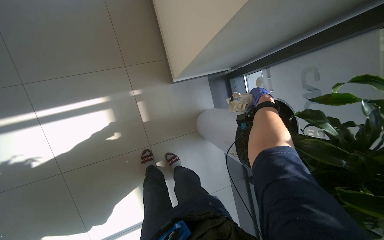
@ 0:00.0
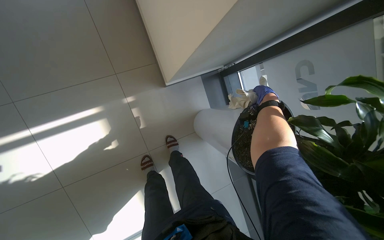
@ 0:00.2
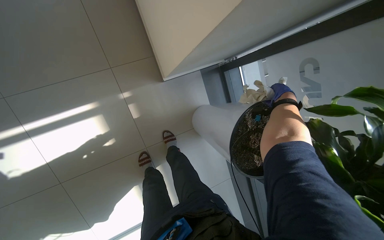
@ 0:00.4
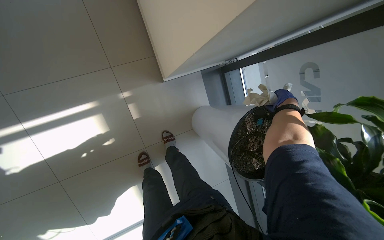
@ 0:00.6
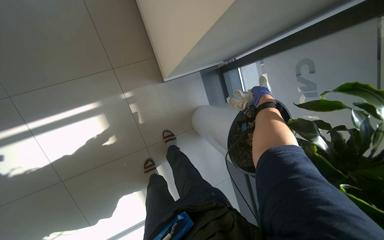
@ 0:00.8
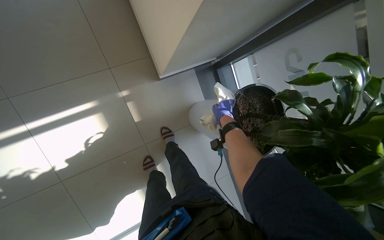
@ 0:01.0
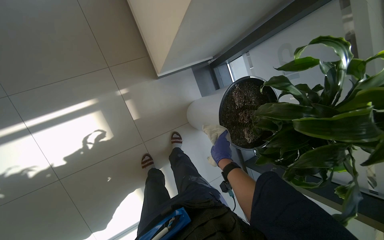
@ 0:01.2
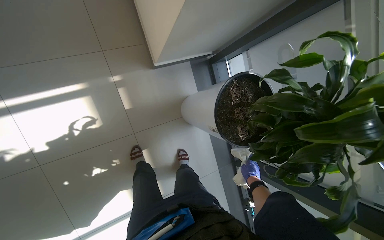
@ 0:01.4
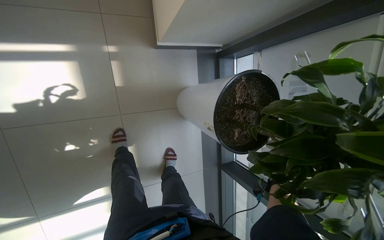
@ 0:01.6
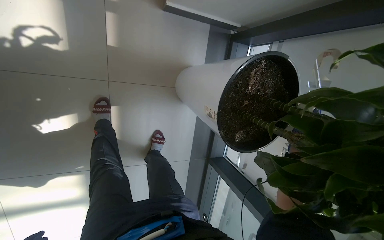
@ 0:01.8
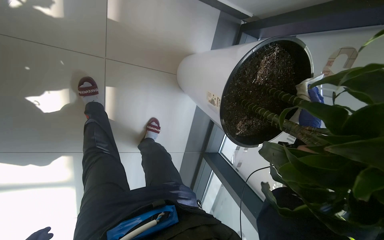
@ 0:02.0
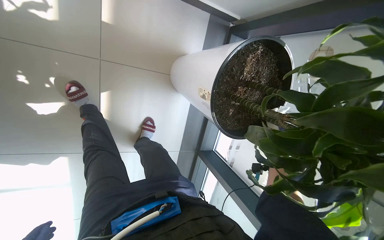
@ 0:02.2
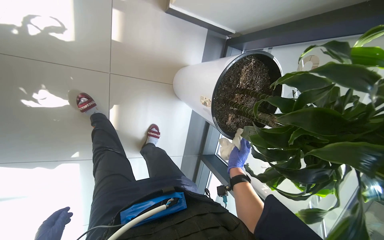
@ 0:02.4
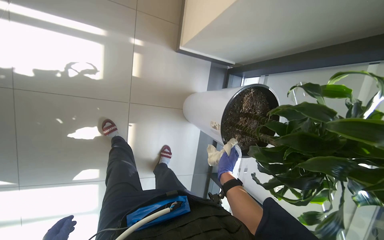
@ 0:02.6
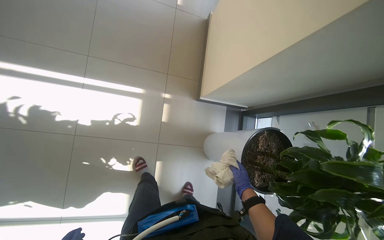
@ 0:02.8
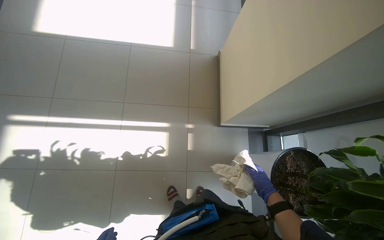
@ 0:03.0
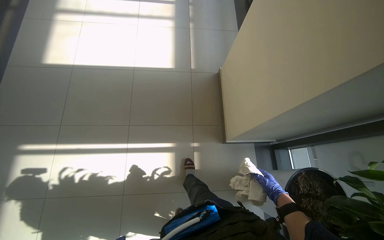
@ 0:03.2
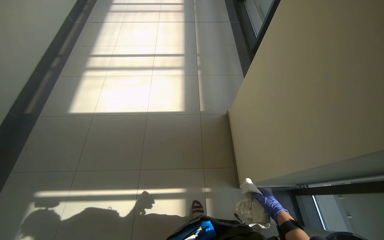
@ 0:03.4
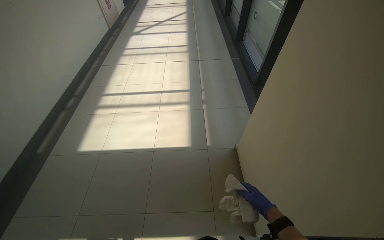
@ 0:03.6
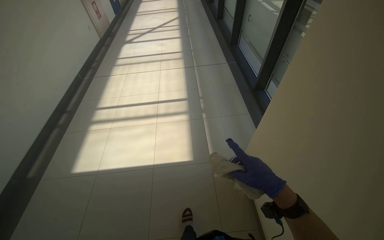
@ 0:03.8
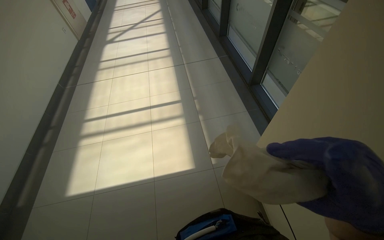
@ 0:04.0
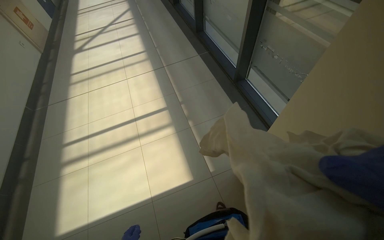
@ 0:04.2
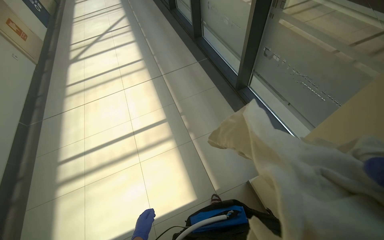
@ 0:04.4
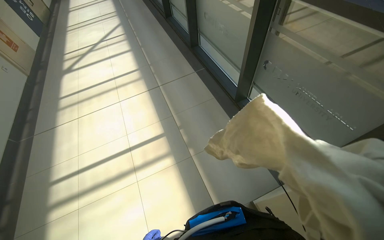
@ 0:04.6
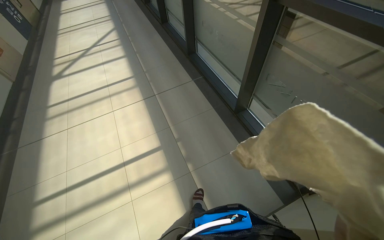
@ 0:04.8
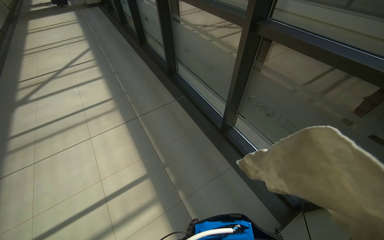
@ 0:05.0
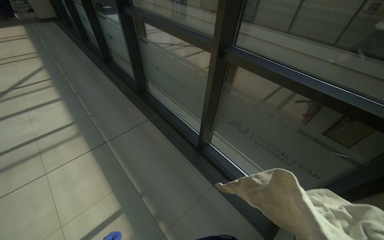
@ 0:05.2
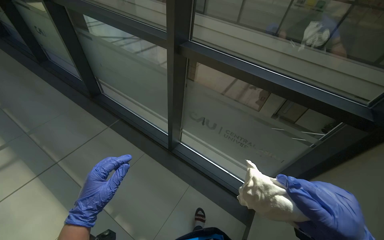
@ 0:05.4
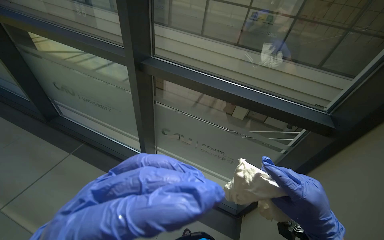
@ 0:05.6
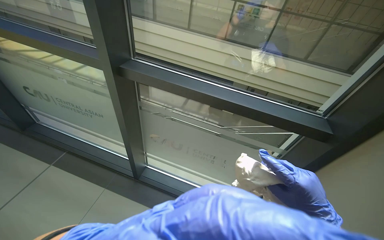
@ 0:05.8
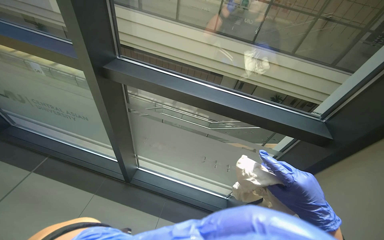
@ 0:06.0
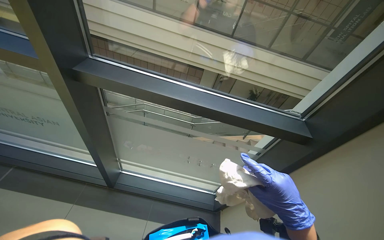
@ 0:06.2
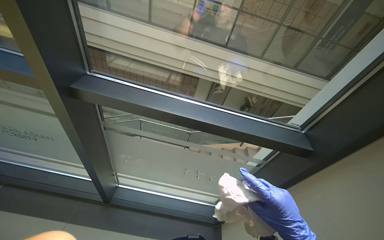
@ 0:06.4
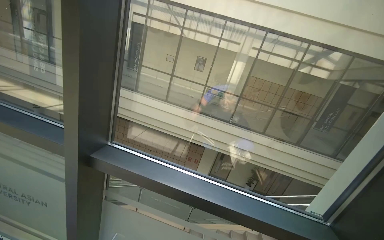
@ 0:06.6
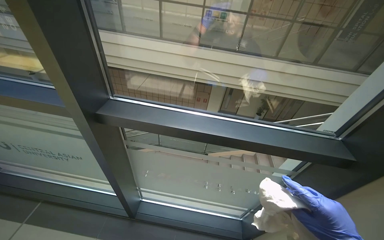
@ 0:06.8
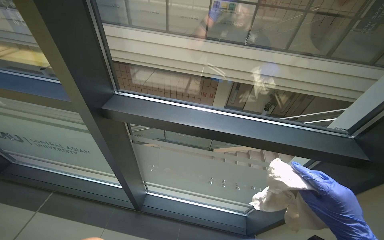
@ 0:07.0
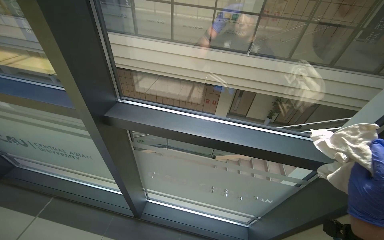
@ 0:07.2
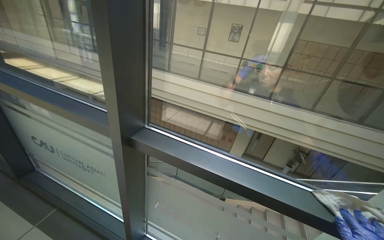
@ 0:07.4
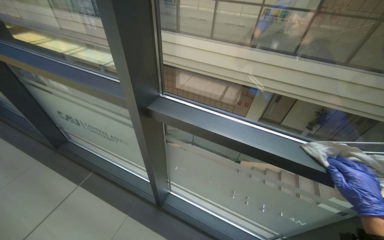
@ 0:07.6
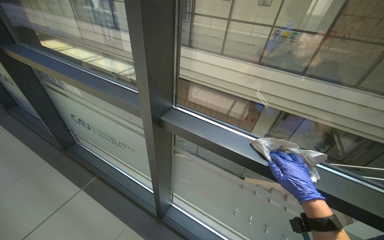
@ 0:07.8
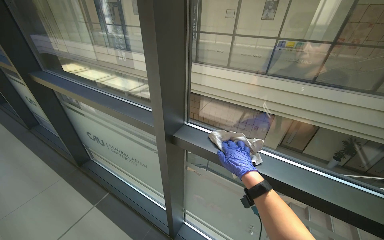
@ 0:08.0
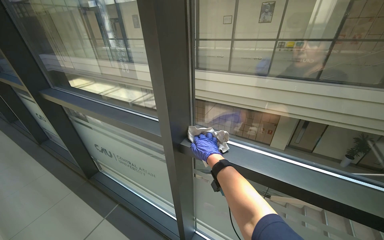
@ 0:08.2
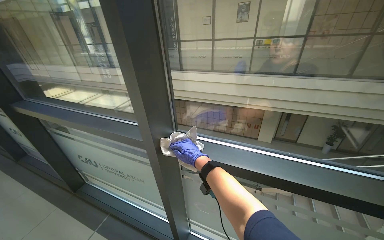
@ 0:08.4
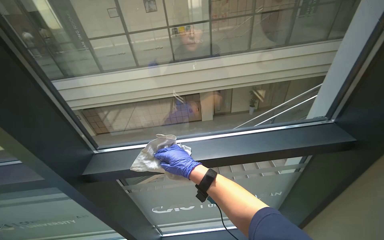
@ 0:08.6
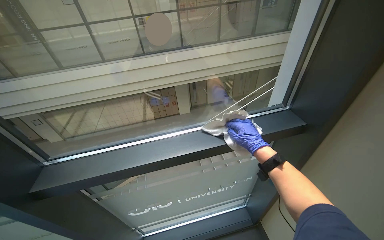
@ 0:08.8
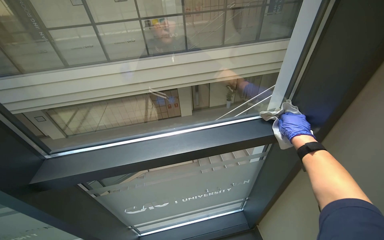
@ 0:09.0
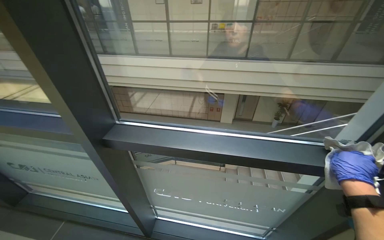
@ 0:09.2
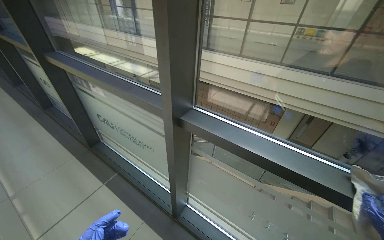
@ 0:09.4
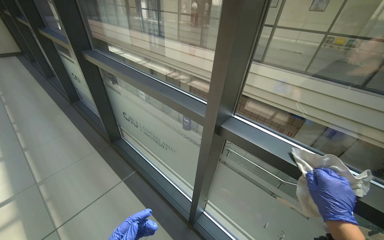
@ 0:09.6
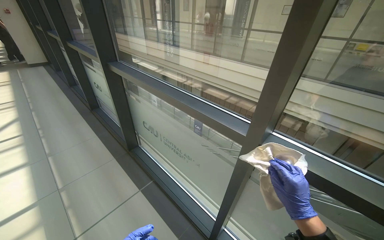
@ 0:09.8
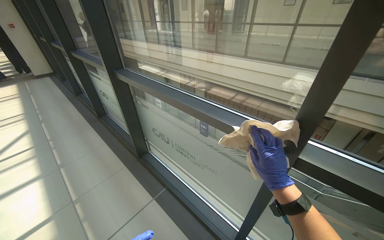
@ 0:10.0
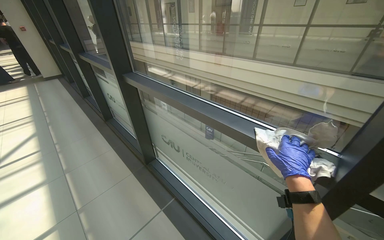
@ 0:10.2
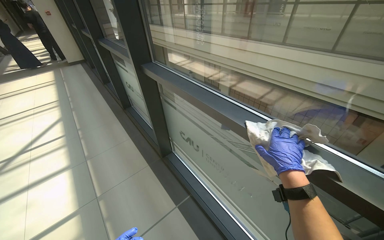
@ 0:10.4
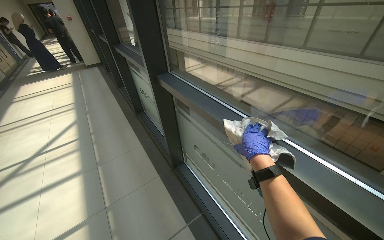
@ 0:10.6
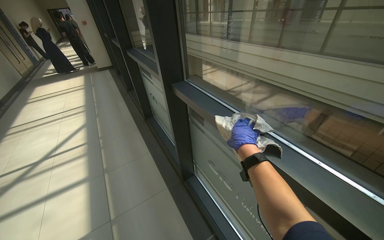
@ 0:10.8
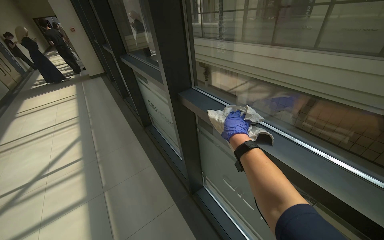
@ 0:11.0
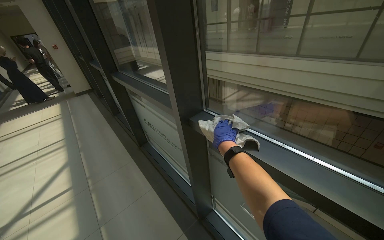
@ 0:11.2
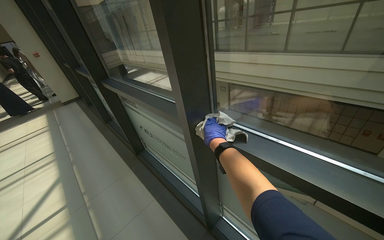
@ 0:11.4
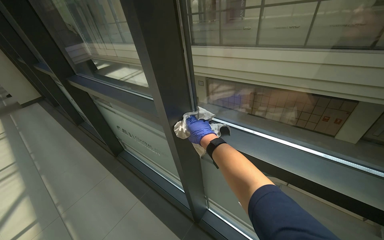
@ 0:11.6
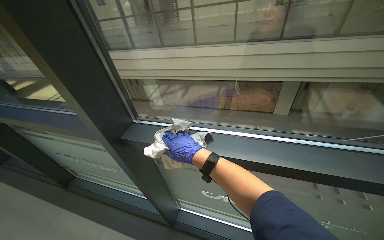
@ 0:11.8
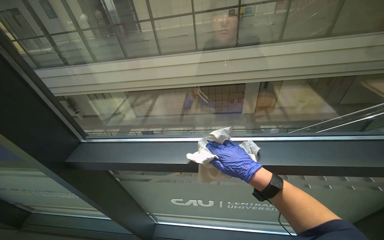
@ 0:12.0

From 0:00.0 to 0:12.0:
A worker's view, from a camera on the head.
Job: wiping surfaces.
The whole recording: Wiping window frames. The worker wipes the window frames with a cloth.
From 0:01.6 to 0:03.0: The camera pitches upward, by approximately 25 degrees.
From 0:03.0 to 0:04.4: The camera travels roughly 90 cm. The camera pitches upward, by approximately 25 degrees. The scene turns roughly 25 degrees counterclockwise in the picture.
From 0:04.4 to 0:06.0: The head travels approximately 70 cm. The wearer looks approximately 55 degrees further to the right.
From 0:07.6 to 0:09.0: The wearer looks some 40 degrees further to the right.
From 0:09.0 to 0:10.4: The head travels about 70 cm. The wearer's head swings some 65 degrees to the left.
From 0:10.4 to 0:12.0: The head rotates approximately 45 degrees to the right.

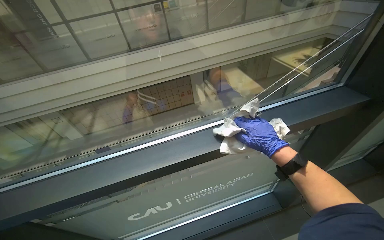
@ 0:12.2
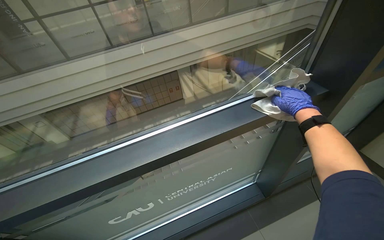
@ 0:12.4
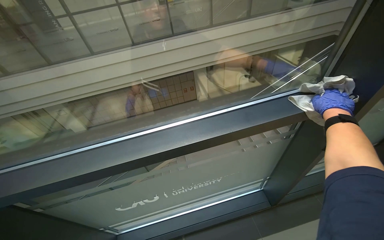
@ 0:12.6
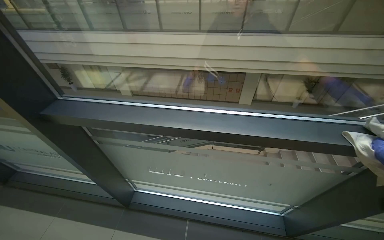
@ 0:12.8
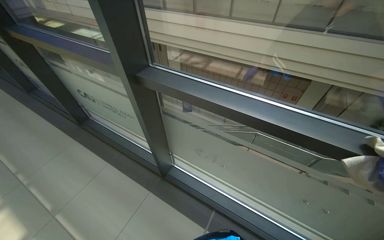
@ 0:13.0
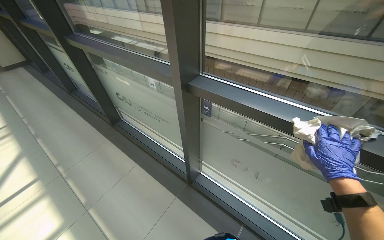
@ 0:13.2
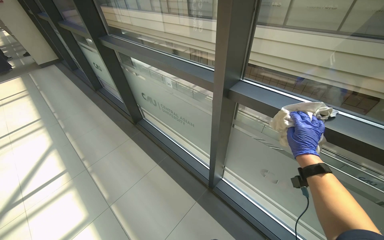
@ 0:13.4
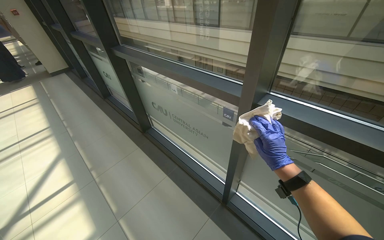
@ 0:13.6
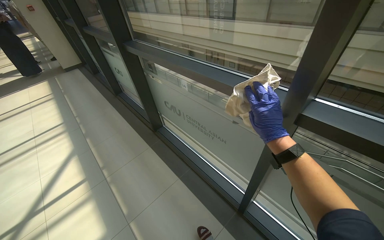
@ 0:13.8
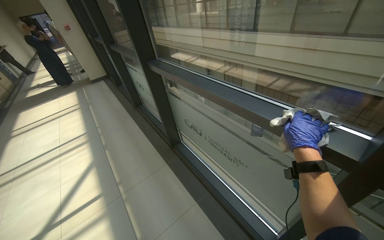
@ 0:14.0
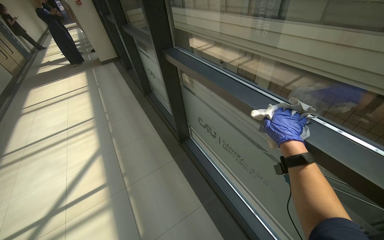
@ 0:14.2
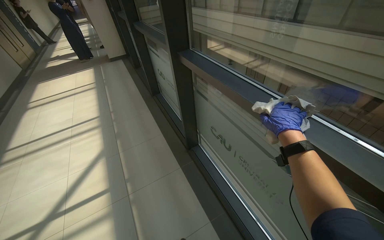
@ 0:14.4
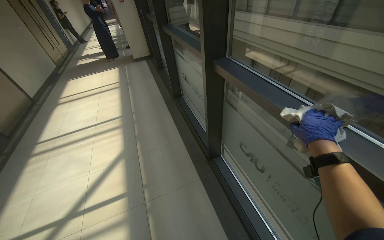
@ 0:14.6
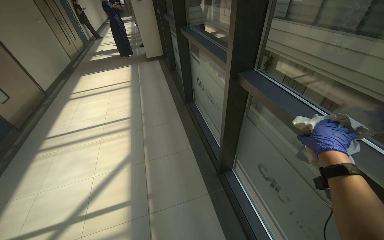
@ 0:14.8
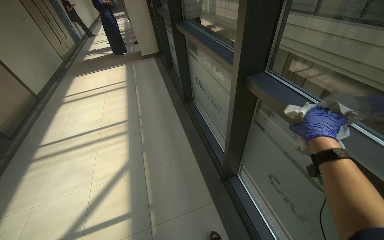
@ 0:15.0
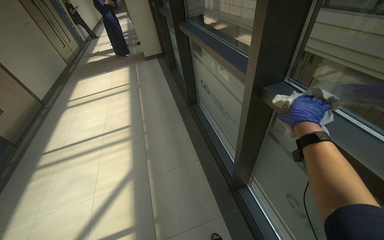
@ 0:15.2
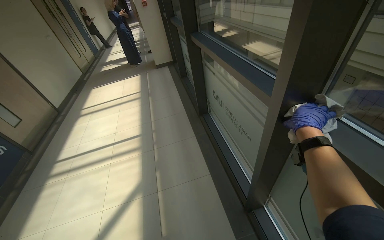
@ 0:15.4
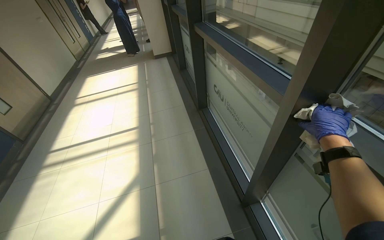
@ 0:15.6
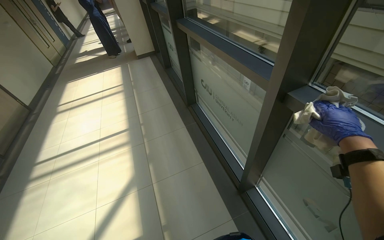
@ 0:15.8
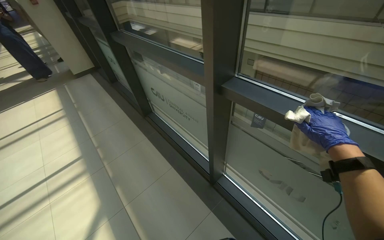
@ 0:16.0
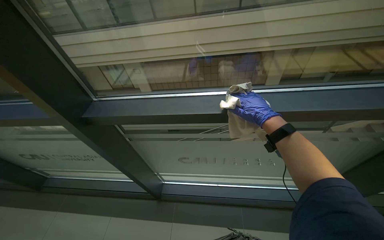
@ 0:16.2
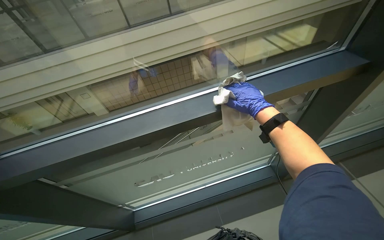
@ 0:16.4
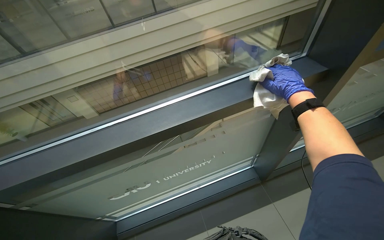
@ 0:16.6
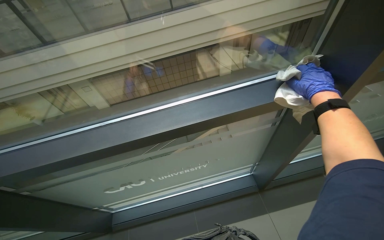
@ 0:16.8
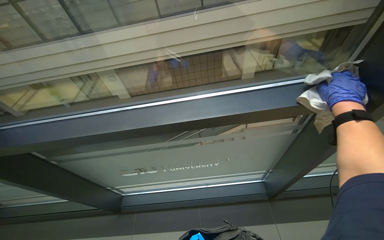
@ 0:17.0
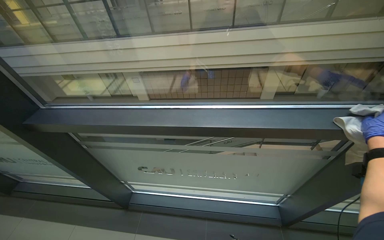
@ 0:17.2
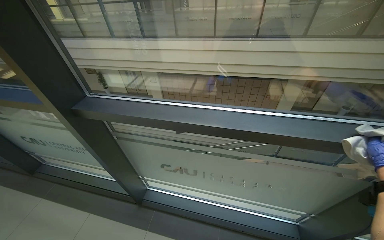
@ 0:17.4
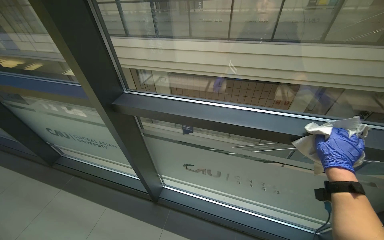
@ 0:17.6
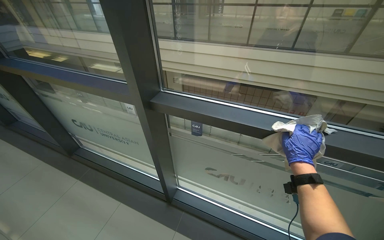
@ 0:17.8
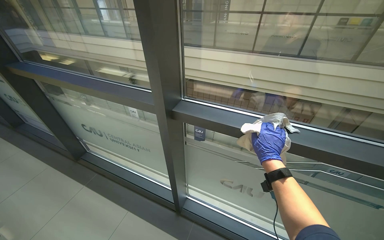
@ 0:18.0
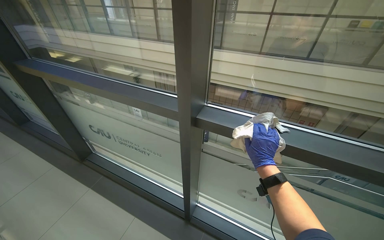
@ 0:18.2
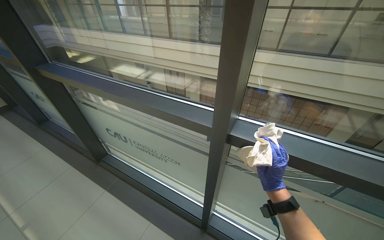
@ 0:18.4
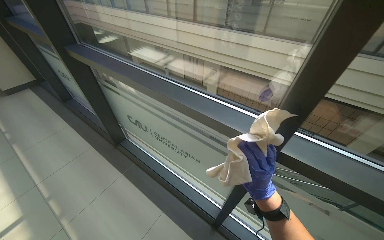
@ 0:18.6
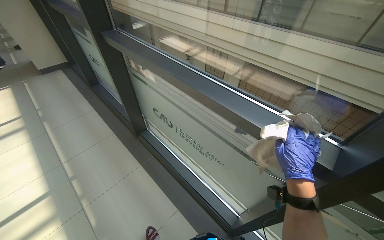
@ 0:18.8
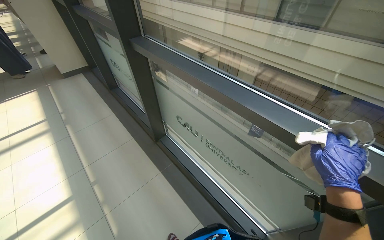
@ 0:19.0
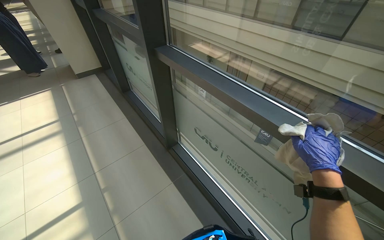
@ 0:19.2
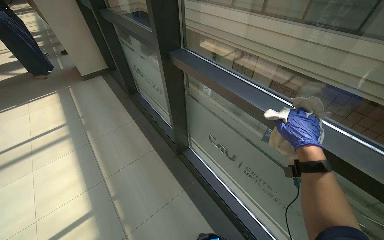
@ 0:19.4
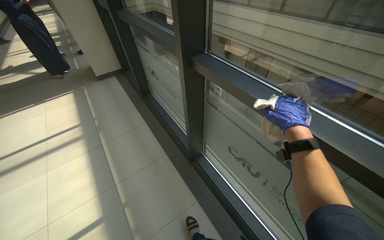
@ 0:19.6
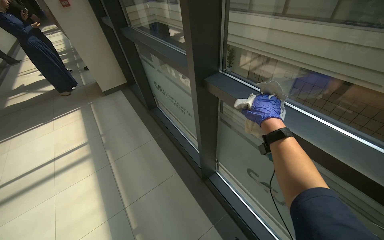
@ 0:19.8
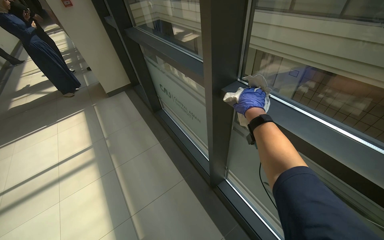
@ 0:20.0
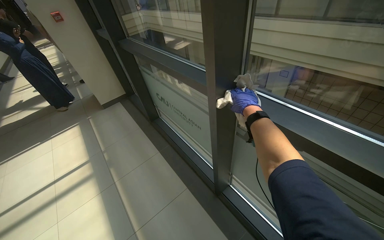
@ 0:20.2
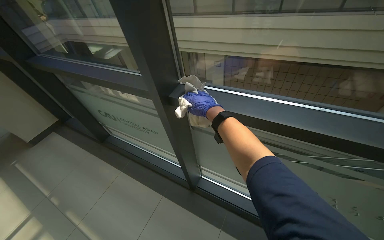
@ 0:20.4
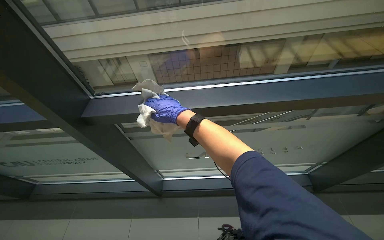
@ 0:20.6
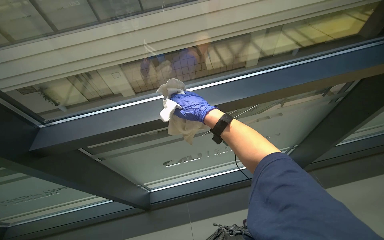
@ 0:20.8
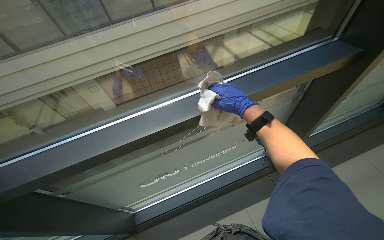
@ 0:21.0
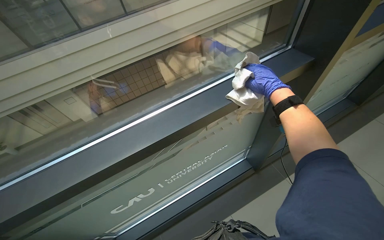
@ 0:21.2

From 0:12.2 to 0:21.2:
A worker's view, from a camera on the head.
Job: wiping surfaces.
The whole recording: Wiping window frames. The worker wipes the window frames with a cloth.
From 0:12.2 to 0:13.8: The head travels about 60 cm. The head rotates about 65 degrees to the left.
From 0:18.2 to 0:19.8: The camera is carried some 80 cm. The wearer looks about 30 degrees further to the left.
From 0:19.8 to 0:21.2: The wearer looks approximately 80 degrees further to the right.
